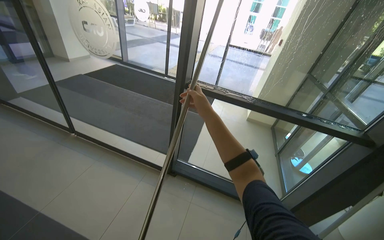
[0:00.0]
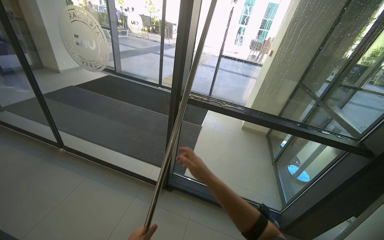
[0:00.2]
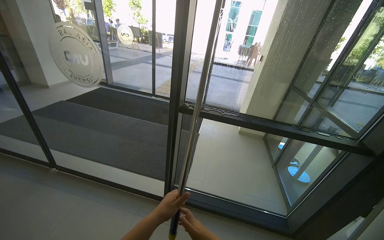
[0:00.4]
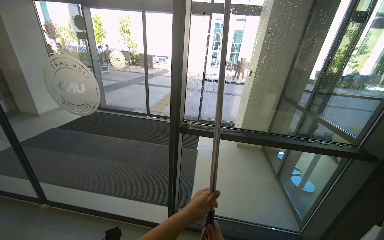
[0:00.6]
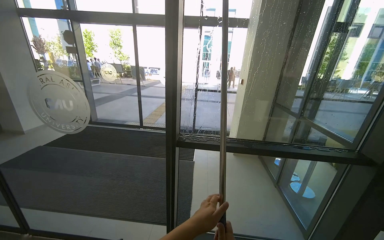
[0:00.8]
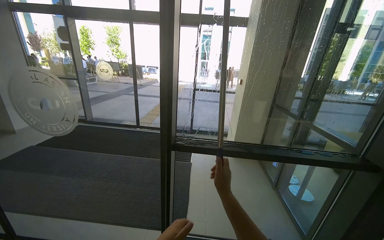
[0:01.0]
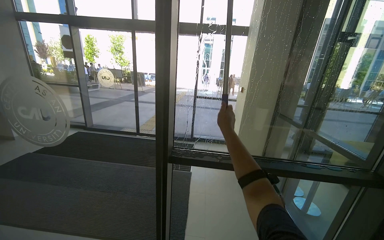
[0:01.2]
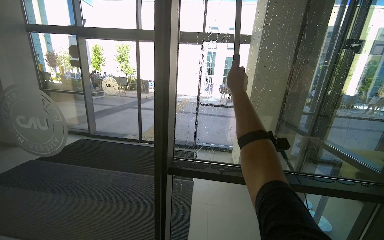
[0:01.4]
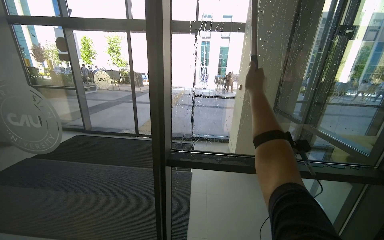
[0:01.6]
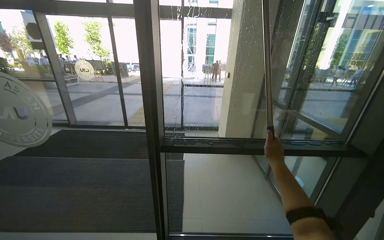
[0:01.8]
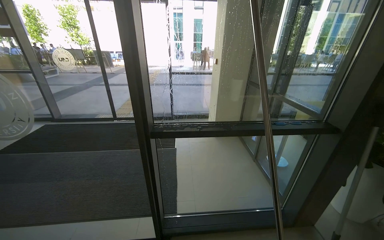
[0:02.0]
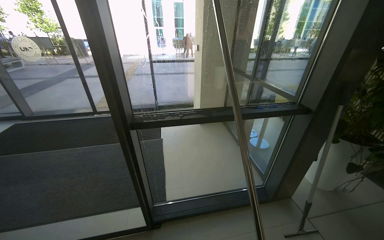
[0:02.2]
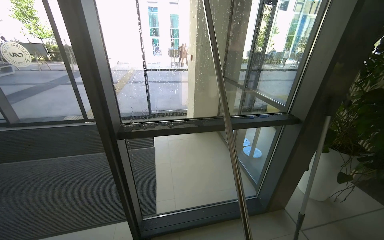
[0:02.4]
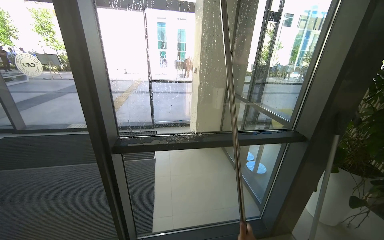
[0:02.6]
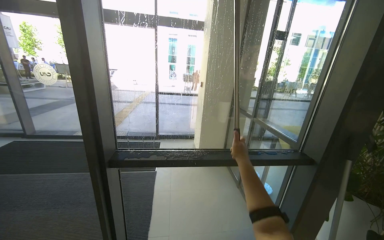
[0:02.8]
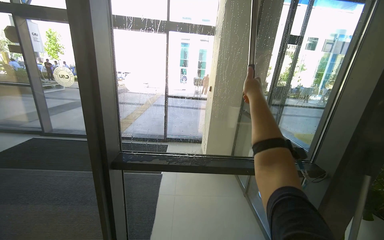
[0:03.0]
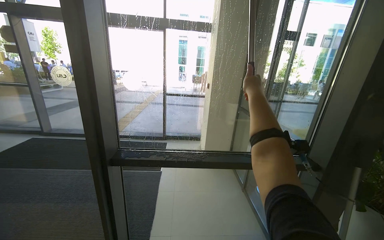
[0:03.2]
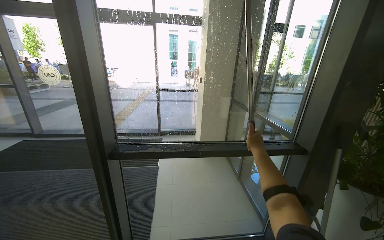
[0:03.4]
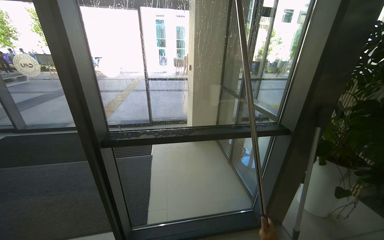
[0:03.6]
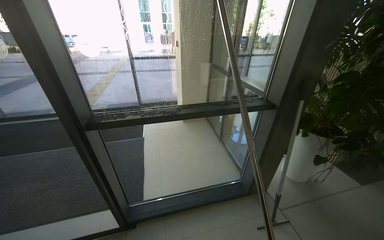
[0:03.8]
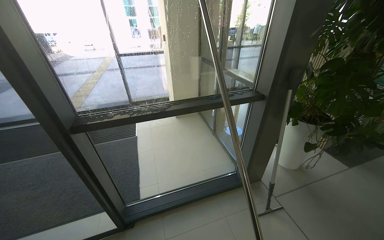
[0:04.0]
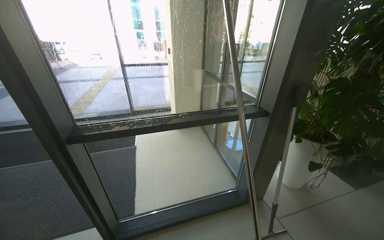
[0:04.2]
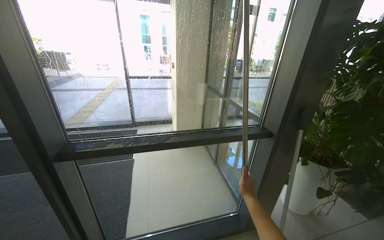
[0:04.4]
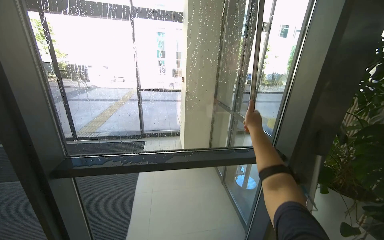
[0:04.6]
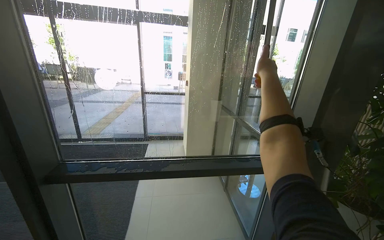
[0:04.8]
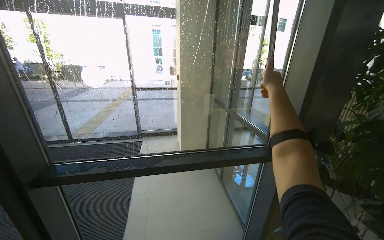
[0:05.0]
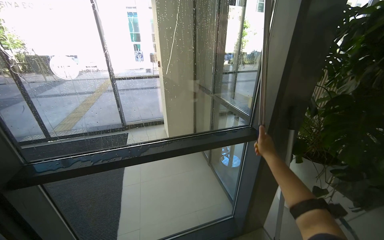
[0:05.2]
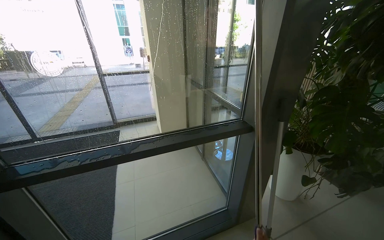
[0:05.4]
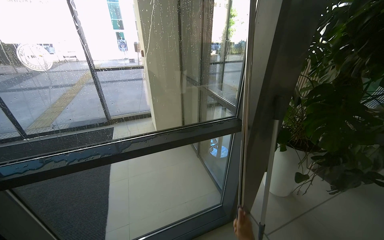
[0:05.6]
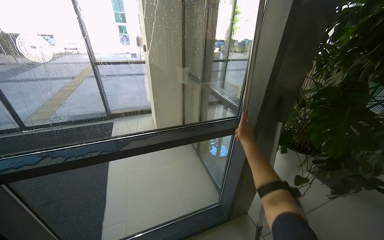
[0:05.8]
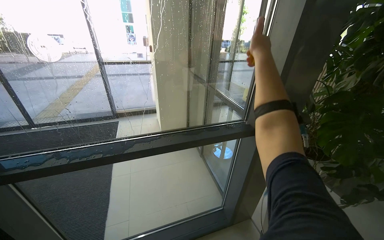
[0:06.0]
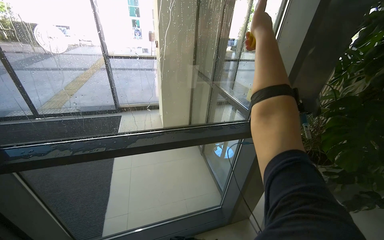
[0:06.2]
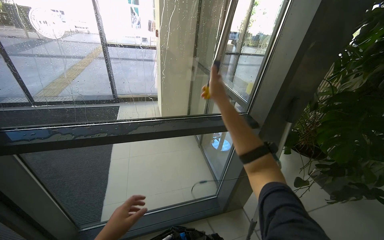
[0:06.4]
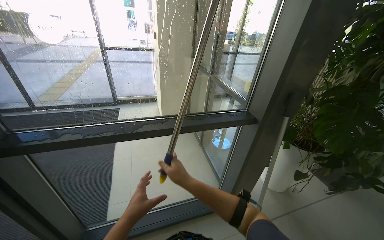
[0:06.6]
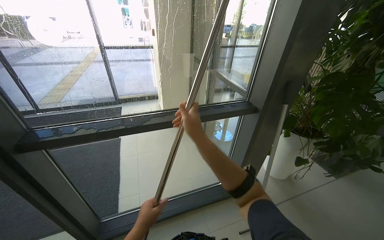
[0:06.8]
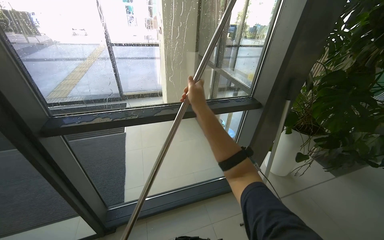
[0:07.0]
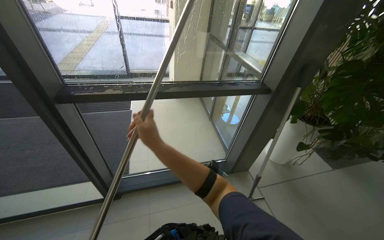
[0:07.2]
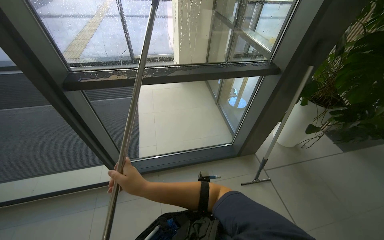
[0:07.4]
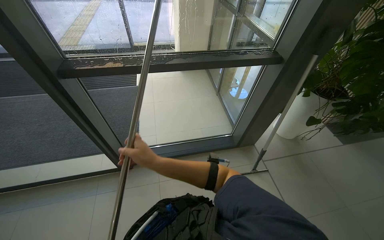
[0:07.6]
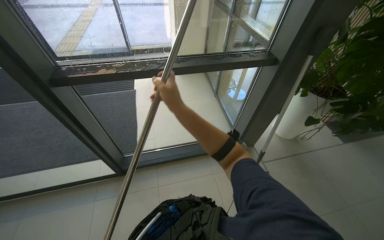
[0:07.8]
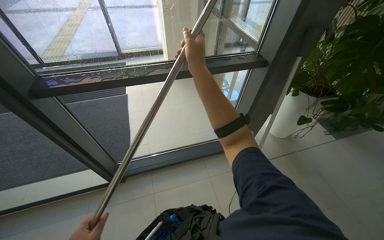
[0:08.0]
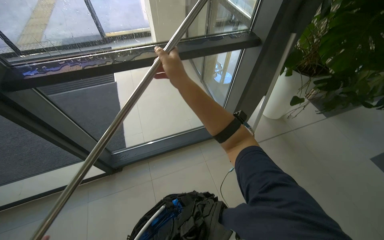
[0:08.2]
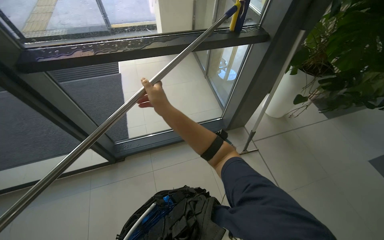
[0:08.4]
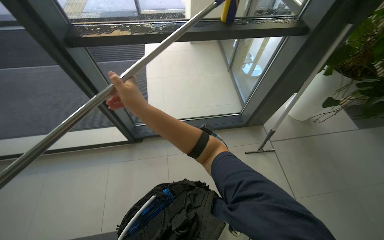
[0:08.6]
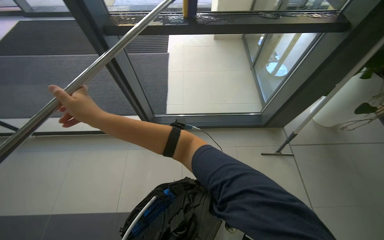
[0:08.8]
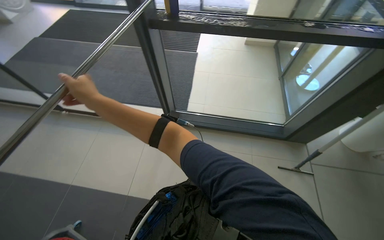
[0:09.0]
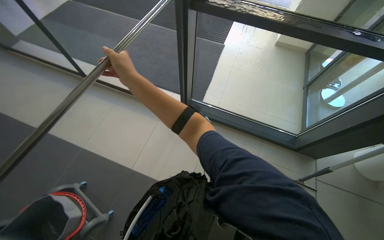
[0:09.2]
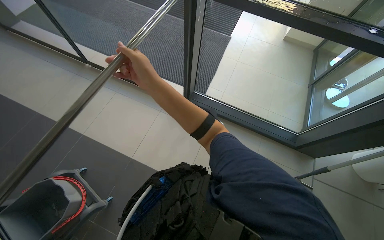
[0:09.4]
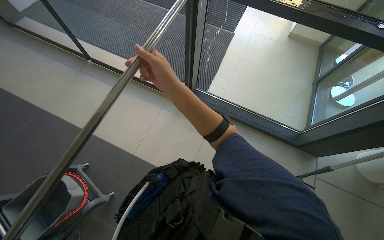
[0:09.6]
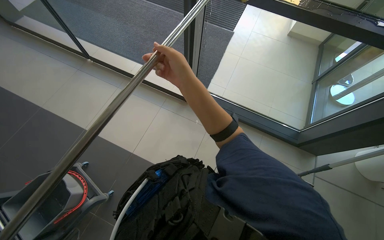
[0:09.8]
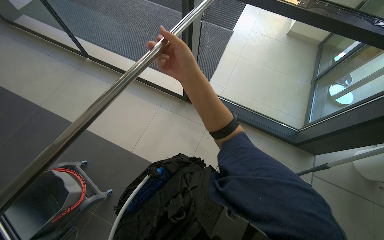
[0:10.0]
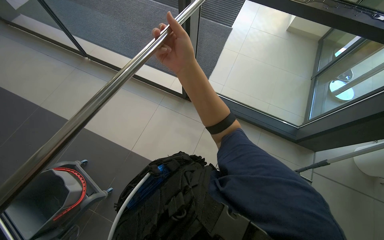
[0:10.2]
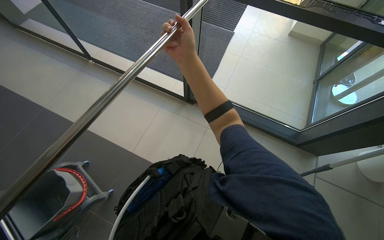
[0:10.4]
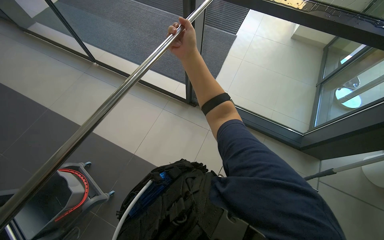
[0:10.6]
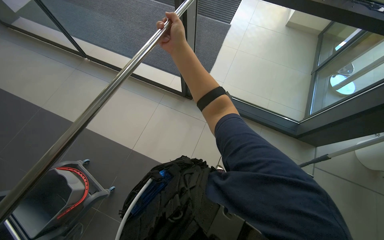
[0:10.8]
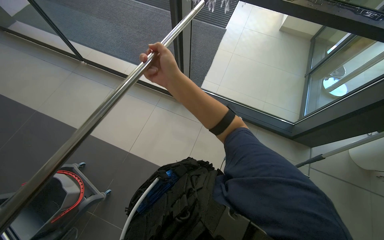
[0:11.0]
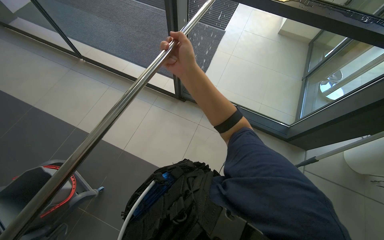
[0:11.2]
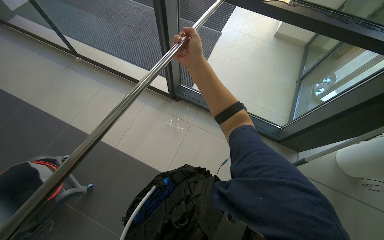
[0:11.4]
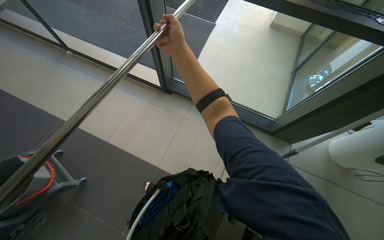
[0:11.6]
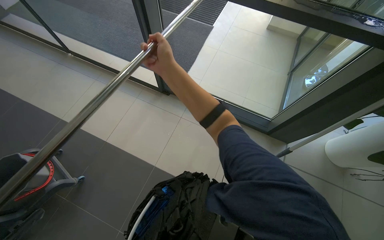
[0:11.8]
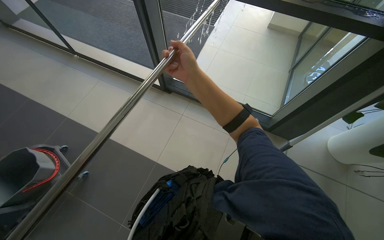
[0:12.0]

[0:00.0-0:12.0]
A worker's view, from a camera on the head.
Job: cleaning windows.
The whole recording: Cleaning glass panels. The worker prepares the cleaning tool and cleans the glass panels with a squeegee.
0:00.0 to 0:01.6: The wearer looks roughly 15 degrees further upward.
0:06.0 to 0:07.6: The camera pitches downward, by some 20 degrees. The right hand goes up and down the picture, approximately 40 cm each way, reversing 2 times.
0:07.6 to 0:09.0: The wearer's head swings about 20 degrees to the left.
0:09.0 to 0:10.4: The right hand shifts some 15 cm to the right.
0:10.4 to 0:12.0: The right hand is displaced down the picture by some 20 cm.

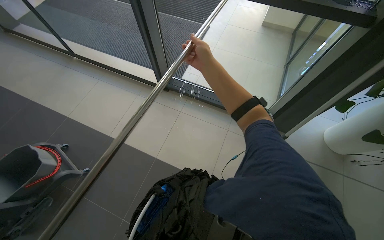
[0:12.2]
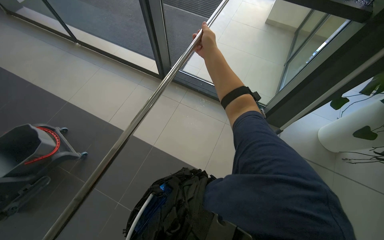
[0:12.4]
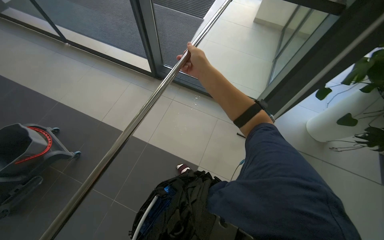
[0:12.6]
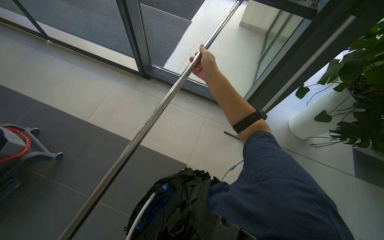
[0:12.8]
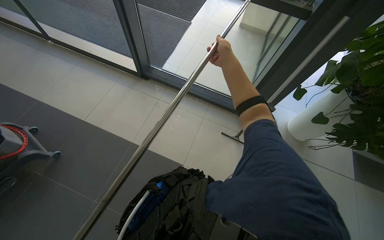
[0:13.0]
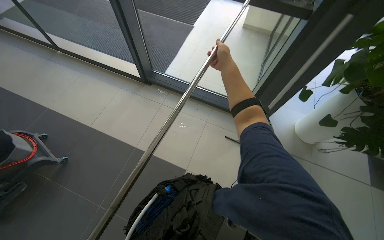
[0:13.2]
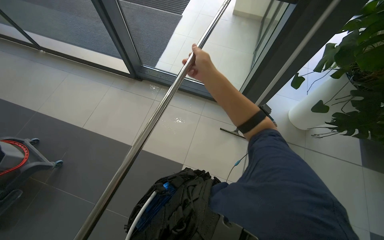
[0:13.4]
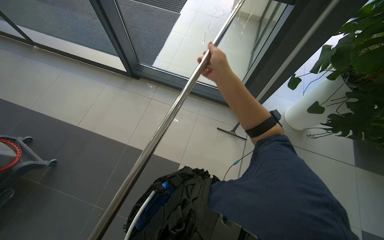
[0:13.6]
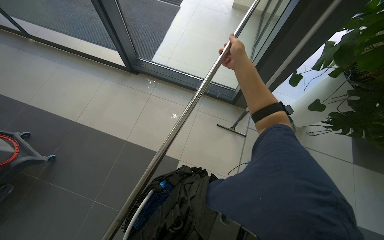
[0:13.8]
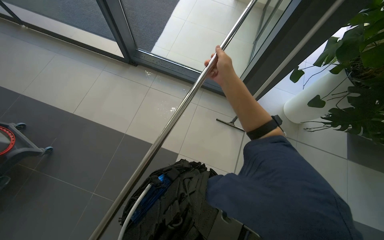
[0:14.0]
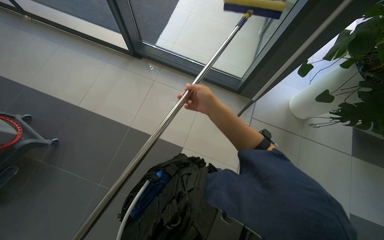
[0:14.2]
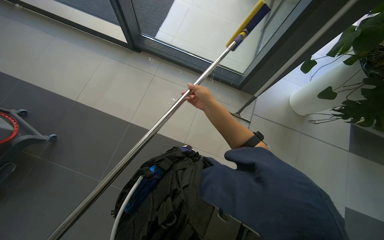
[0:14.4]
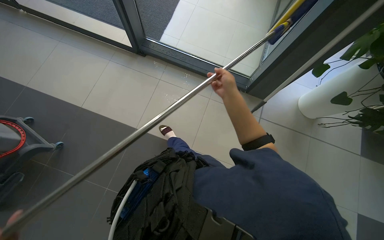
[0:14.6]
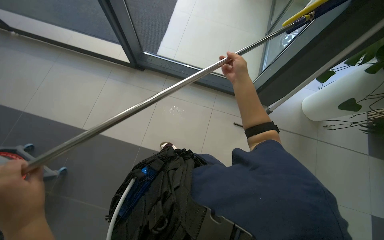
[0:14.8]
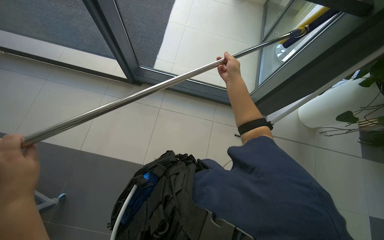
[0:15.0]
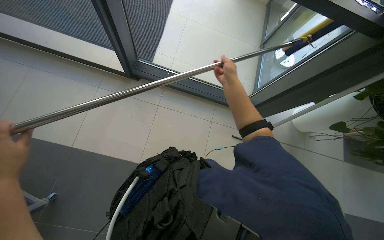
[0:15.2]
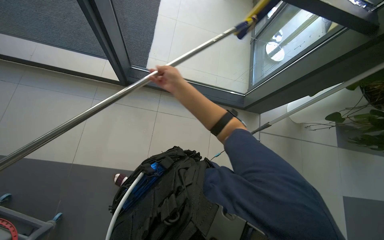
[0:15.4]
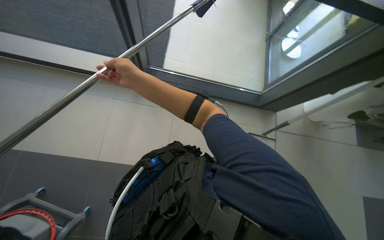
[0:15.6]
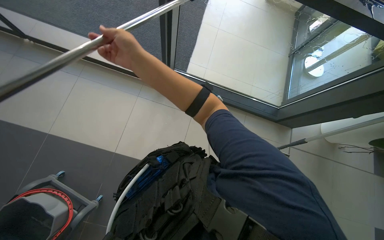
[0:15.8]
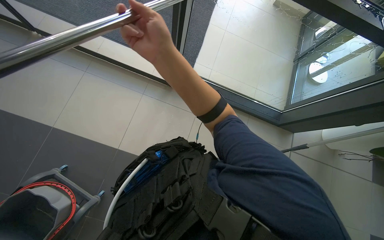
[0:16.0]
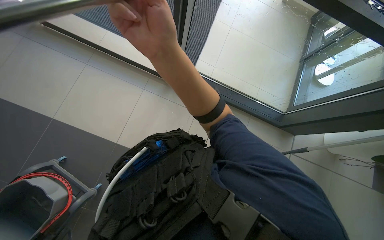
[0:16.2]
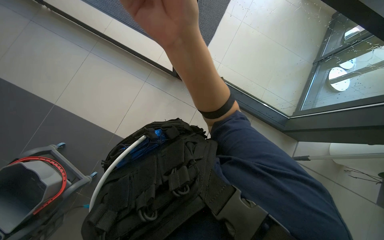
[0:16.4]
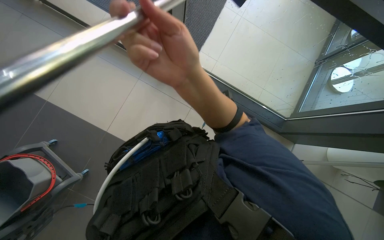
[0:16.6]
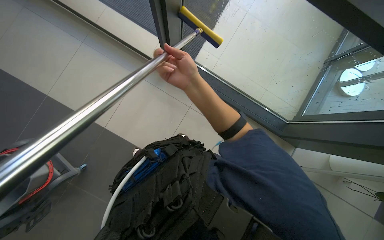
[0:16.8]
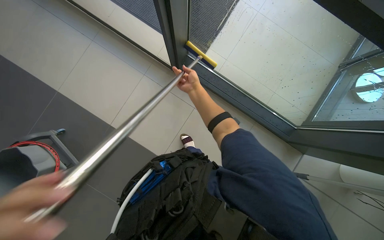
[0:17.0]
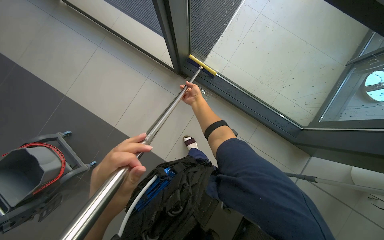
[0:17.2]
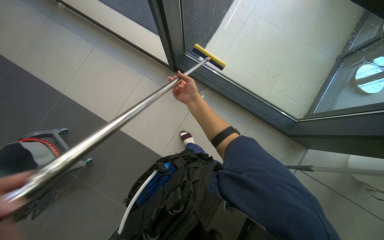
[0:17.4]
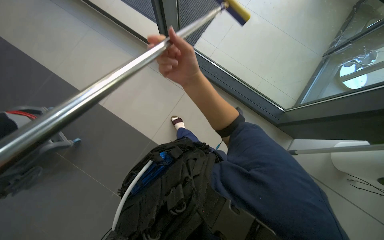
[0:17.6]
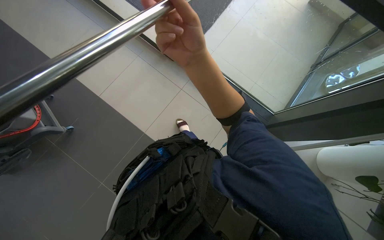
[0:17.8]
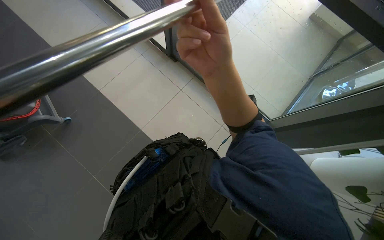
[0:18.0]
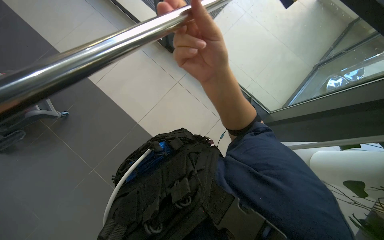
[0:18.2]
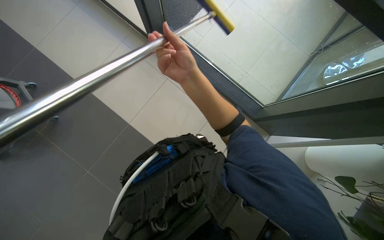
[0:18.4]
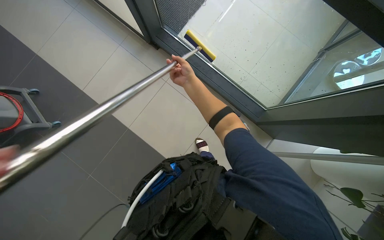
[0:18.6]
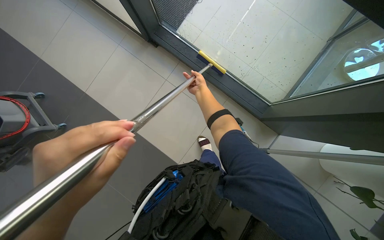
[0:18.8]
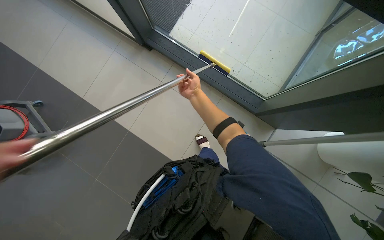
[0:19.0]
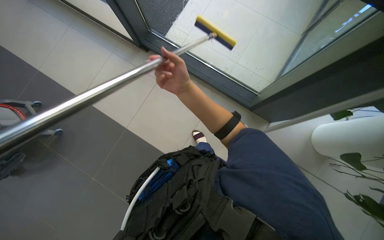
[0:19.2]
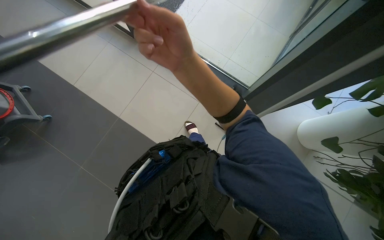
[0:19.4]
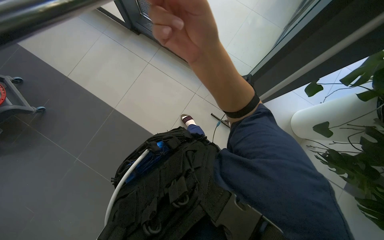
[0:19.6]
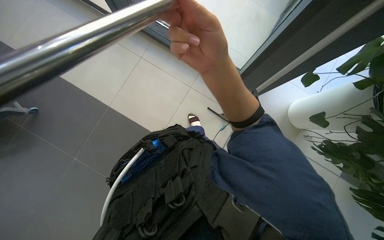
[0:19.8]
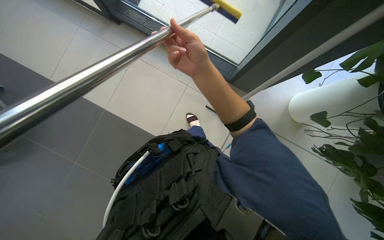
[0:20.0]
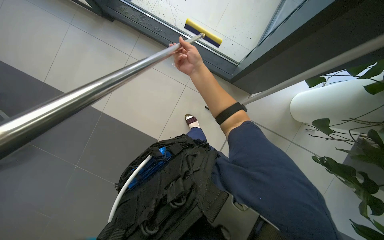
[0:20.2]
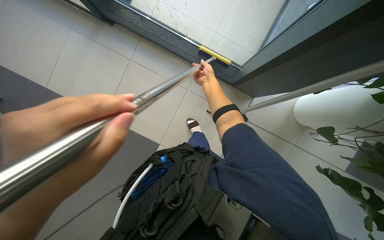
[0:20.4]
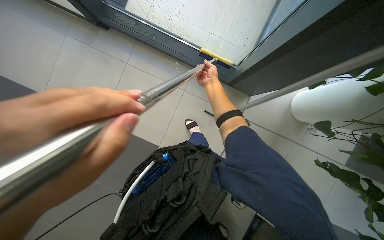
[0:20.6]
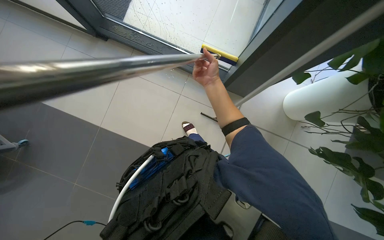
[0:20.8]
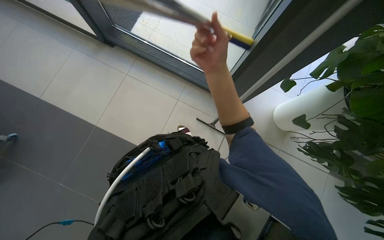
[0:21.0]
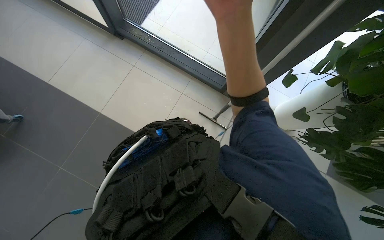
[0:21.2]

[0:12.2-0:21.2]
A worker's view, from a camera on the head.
Job: cleaning windows.
The whole recording: Cleaning glass panels. The worker prepares the cleaning tool and cleans the glass panels with a squeegee.
0:12.2 to 0:13.8: The right hand travels to the right by approximately 30 cm.
0:13.8 to 0:15.2: The camera is carried roughly 50 cm.
0:15.2 to 0:16.6: The right hand heads to the left and nearer to the camera, covering roughly 40 cm.
0:16.6 to 0:18.2: The right hand goes farther from the camera and returns, approximately 50 cm each way.
0:18.2 to 0:19.8: The right hand moves about 35 cm farther from the camera and comes back.
0:19.8 to 0:21.2: The view tilts some 15 degrees upward. The right hand goes farther from the camera and returns, roughly 35 cm each way.
